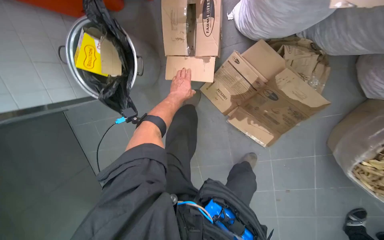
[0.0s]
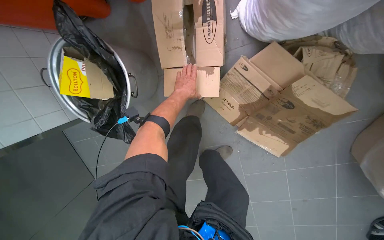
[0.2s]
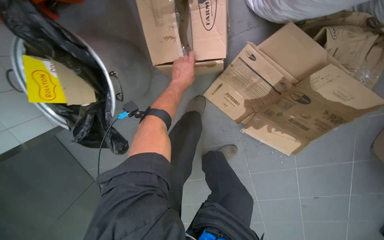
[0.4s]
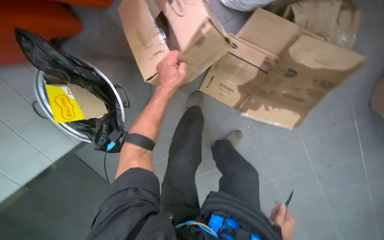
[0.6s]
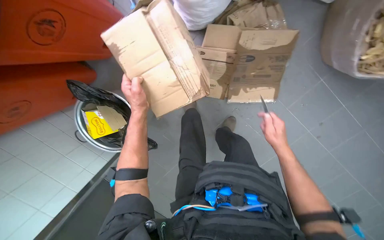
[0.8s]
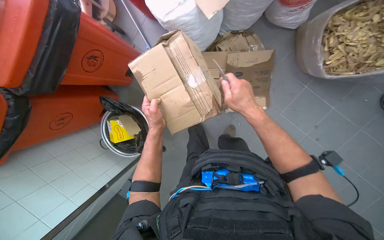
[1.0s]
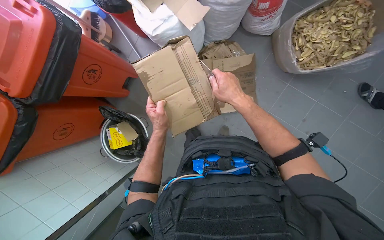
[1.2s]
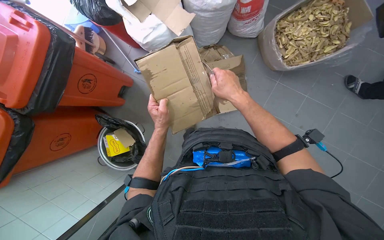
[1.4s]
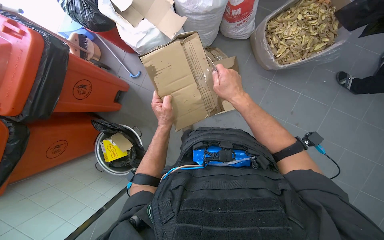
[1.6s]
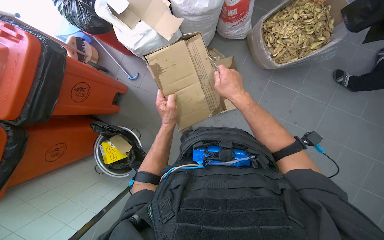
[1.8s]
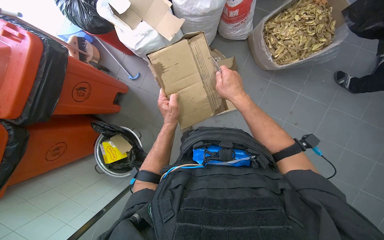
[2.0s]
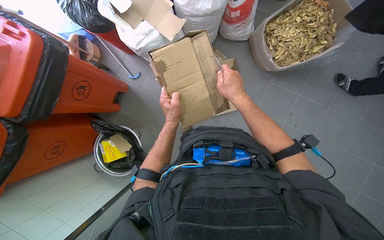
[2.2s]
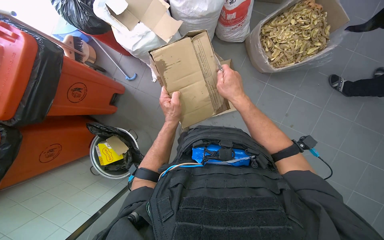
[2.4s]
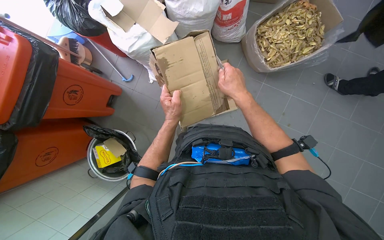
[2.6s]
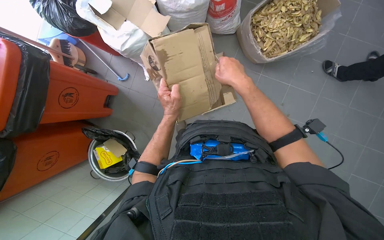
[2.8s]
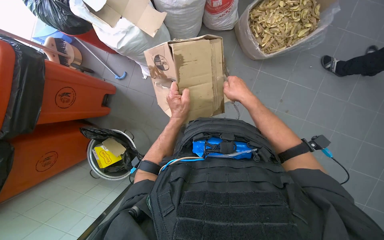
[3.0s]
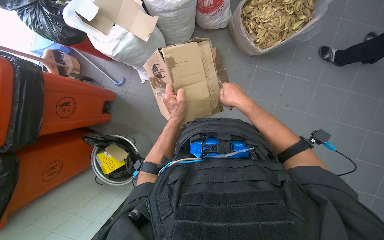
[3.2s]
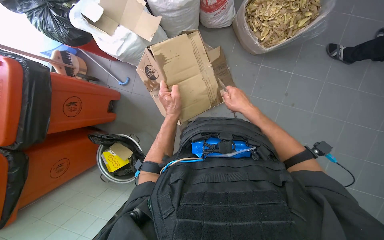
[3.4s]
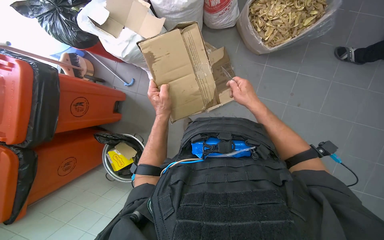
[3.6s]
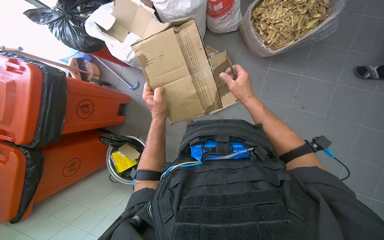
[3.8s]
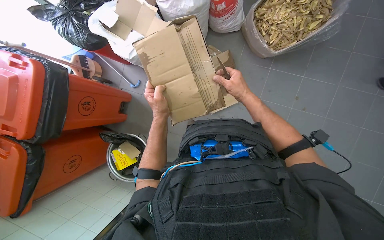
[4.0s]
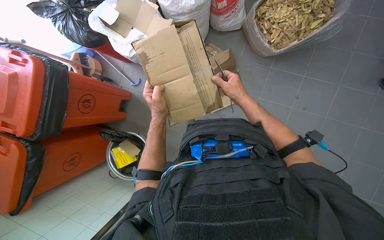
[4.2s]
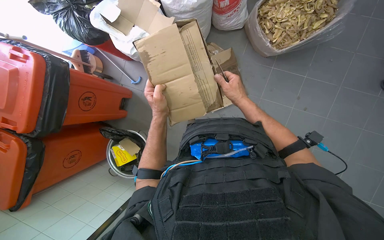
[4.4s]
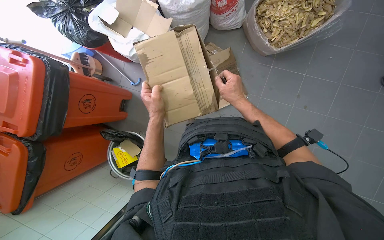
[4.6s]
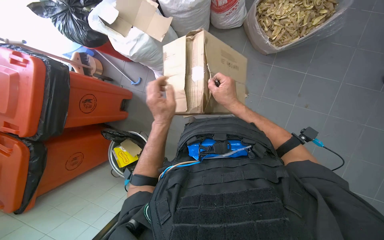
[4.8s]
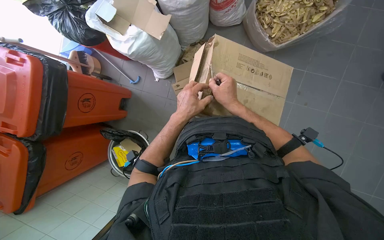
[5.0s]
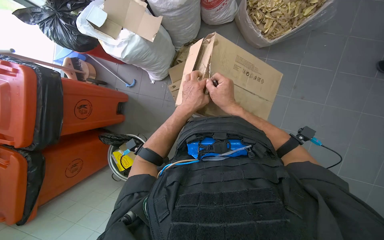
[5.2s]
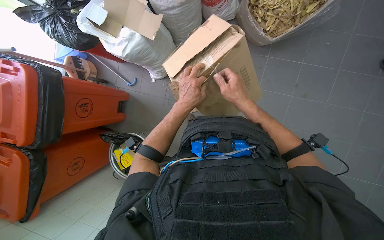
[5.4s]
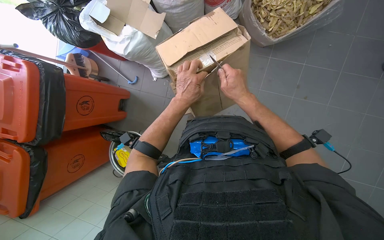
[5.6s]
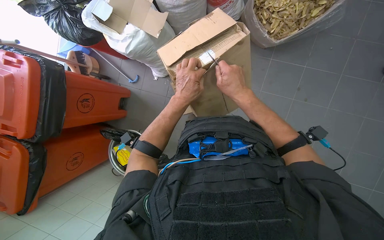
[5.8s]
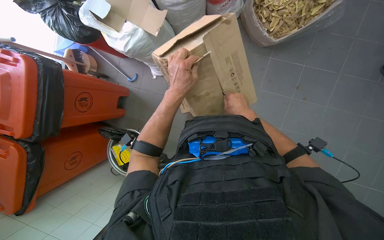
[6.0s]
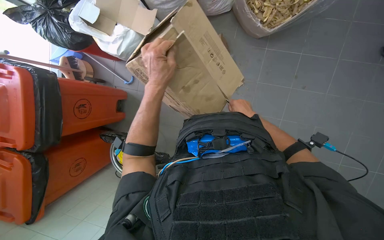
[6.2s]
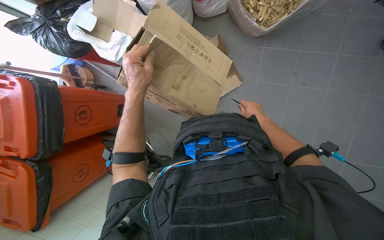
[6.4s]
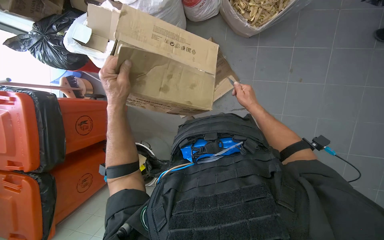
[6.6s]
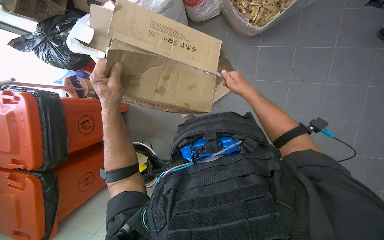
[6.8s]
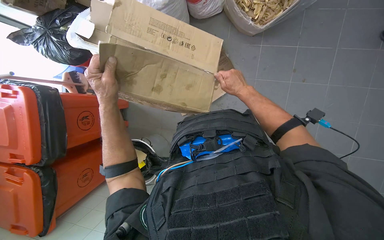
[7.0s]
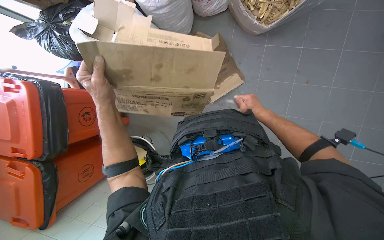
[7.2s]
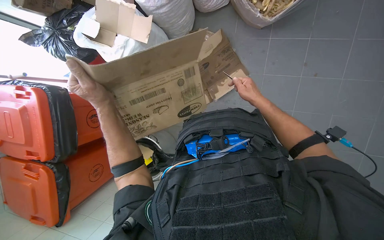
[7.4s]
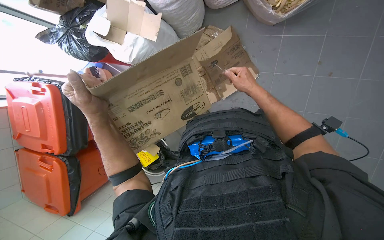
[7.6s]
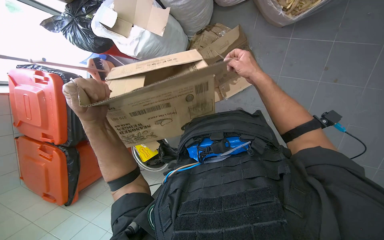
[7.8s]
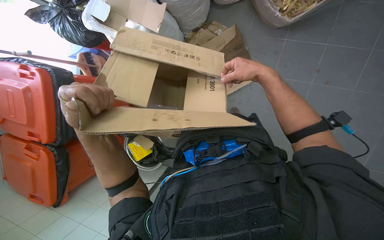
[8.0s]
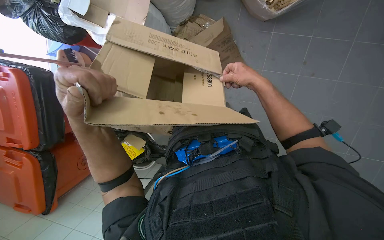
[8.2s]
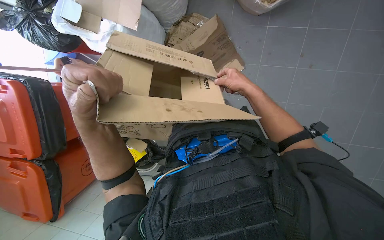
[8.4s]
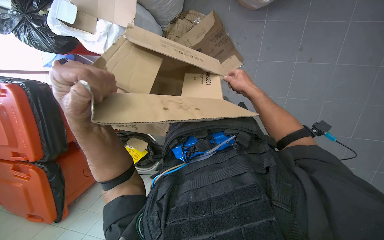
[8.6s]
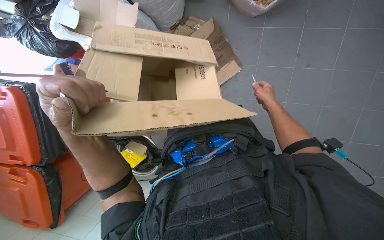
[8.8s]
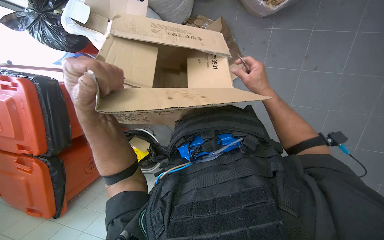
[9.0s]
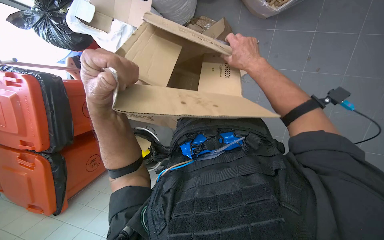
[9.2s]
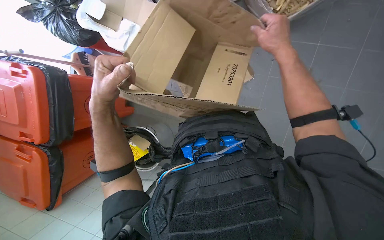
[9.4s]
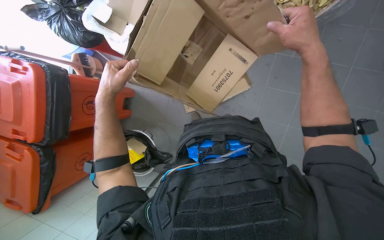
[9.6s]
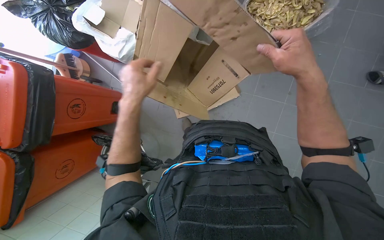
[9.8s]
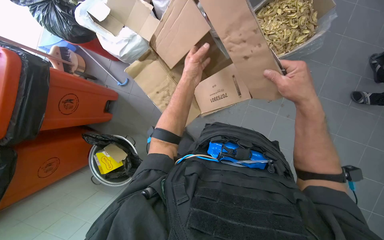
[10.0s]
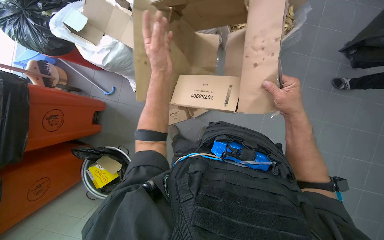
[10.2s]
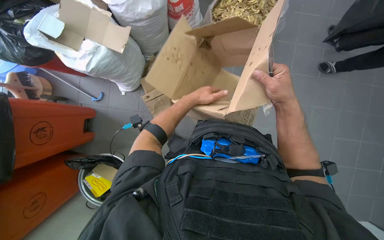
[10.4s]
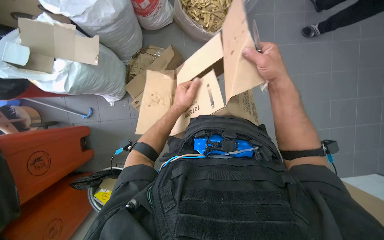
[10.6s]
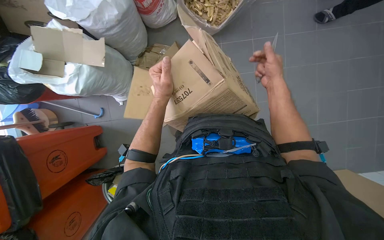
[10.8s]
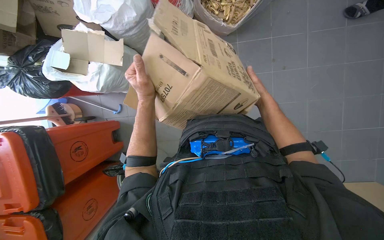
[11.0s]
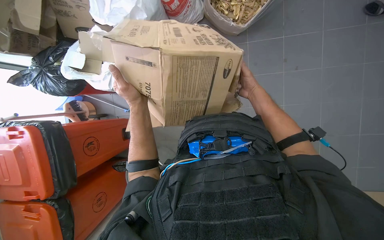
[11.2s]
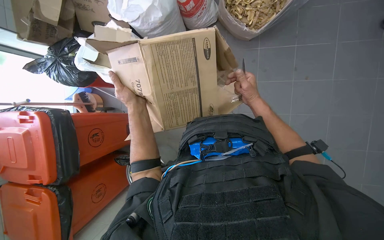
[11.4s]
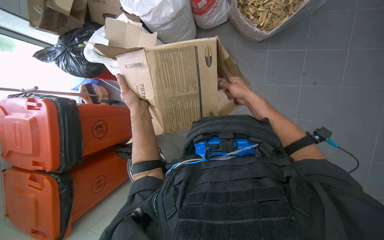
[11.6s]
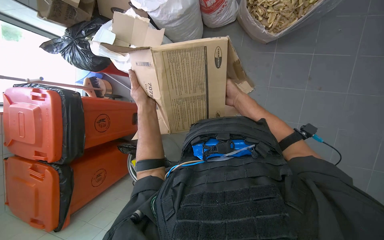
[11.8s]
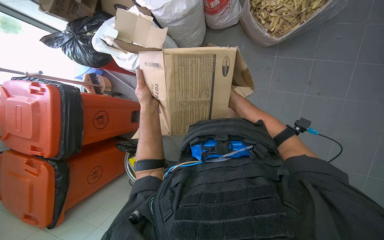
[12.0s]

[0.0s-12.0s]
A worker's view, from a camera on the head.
Job: managing trash.
The whole recording: Breaking down cardboard boxes. The worker uses a knife to cut and flatten cardboard boxes for disposal.
0.0s to 1.6s: The camera is carried about 50 cm. The camera pitches upward, by roughly 20 degrees. Everything in view rotates approximately 50 degrees counterclockwise.
1.6s to 3.0s: The right hand moves to the right and farther from the camera, about 15 cm.
3.0s to 4.4s: The hands work in one place, with small movements.
6.0s to 7.6s: The left hand shifts approximately 15 cm to the left.
7.6s to 9.0s: The right hand swings nearer and farther, some 15 cm each way, with 2 reversals.
9.0s to 10.4s: The view swings some 15 degrees to the right. The right hand goes some 20 cm nearer to the camera; the left hand travels to the right and farther from the camera by approximately 30 cm.
10.4s to 12.0s: The view pans to the left by some 15 degrees. The right hand swings nearer and farther, about 25 cm each way, with 2 reversals, while the left hand is displaced to the left and nearer to the camera by about 20 cm.

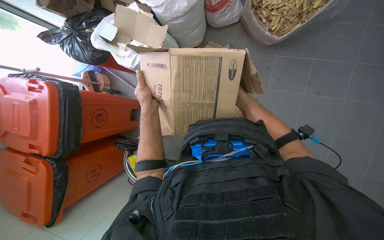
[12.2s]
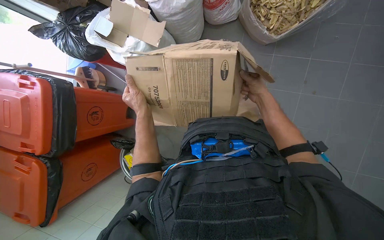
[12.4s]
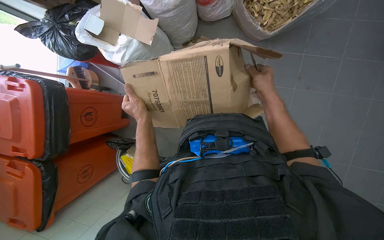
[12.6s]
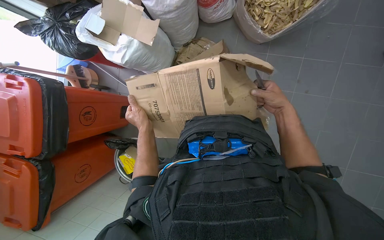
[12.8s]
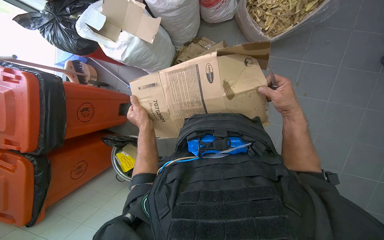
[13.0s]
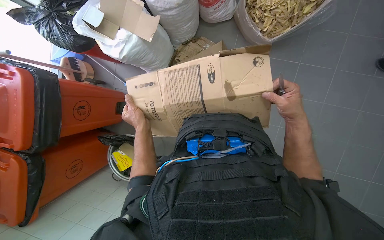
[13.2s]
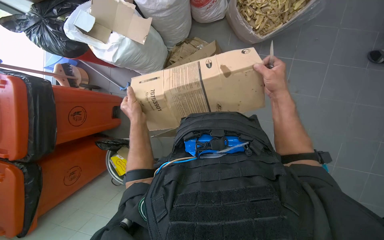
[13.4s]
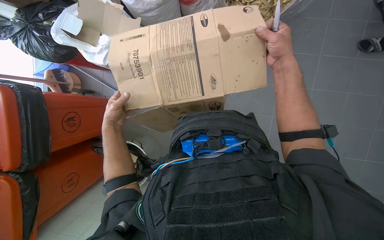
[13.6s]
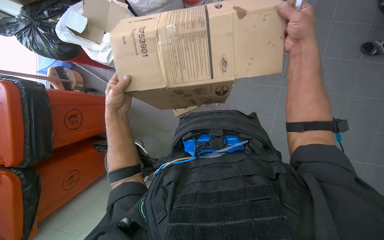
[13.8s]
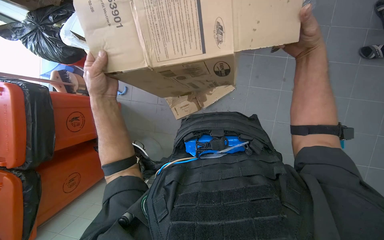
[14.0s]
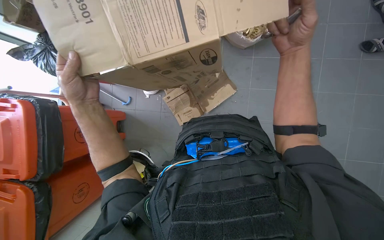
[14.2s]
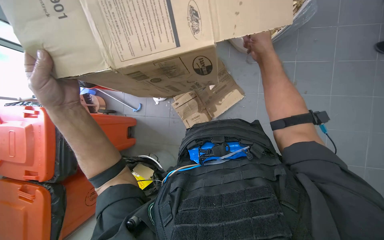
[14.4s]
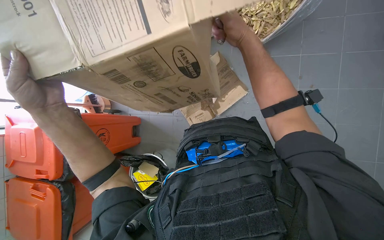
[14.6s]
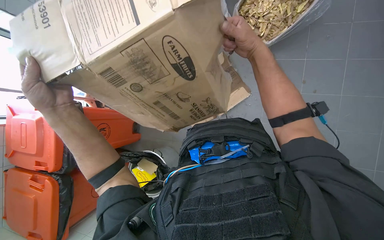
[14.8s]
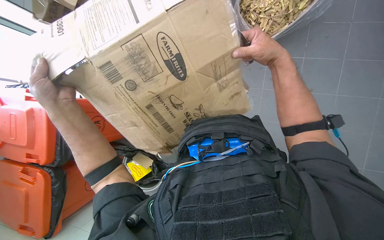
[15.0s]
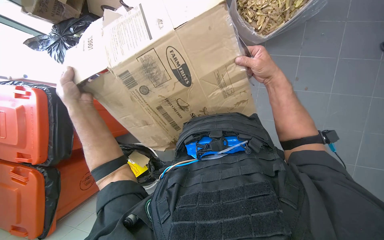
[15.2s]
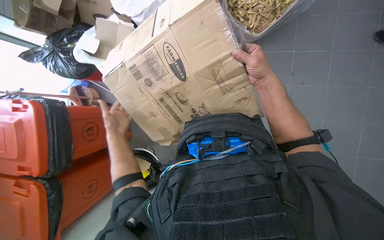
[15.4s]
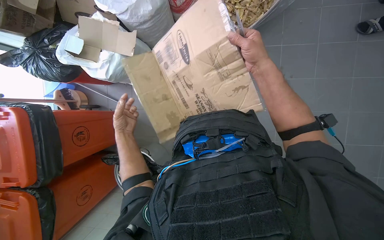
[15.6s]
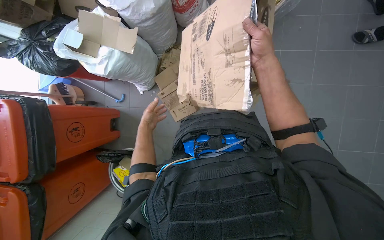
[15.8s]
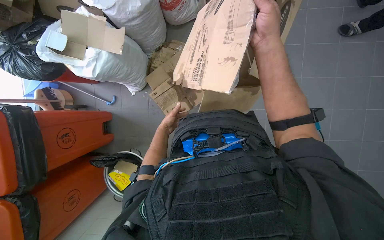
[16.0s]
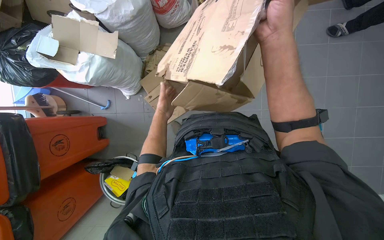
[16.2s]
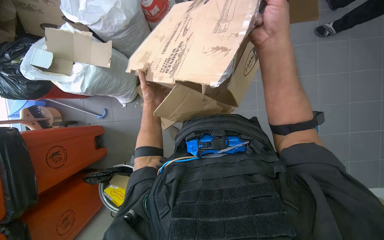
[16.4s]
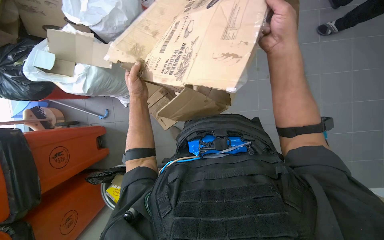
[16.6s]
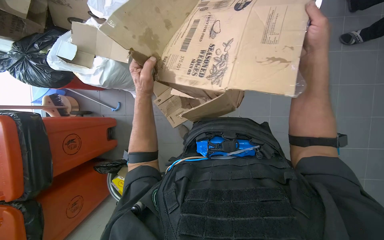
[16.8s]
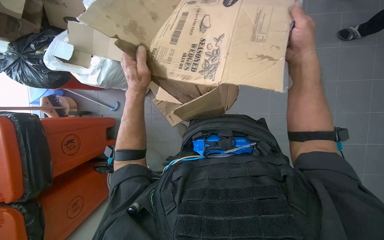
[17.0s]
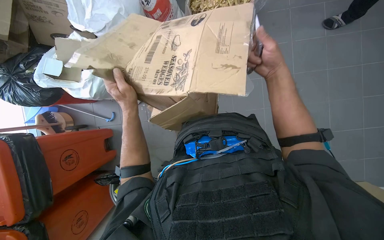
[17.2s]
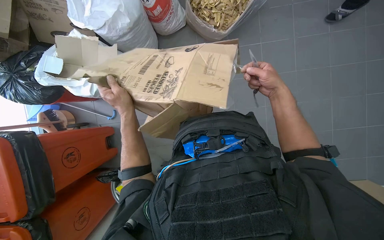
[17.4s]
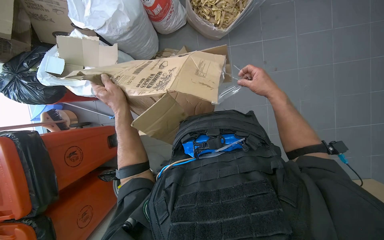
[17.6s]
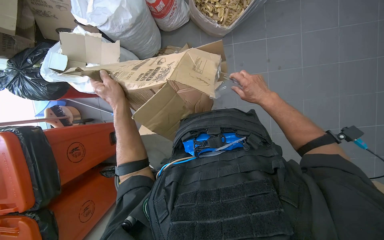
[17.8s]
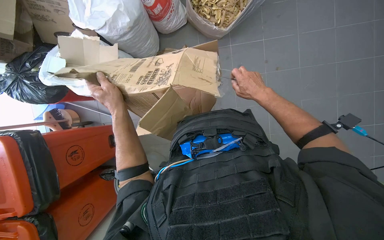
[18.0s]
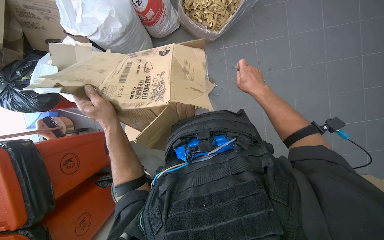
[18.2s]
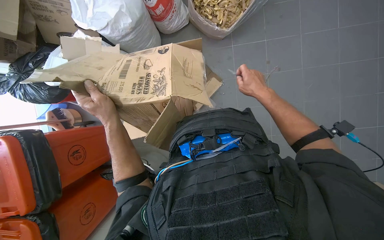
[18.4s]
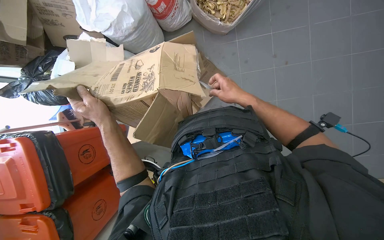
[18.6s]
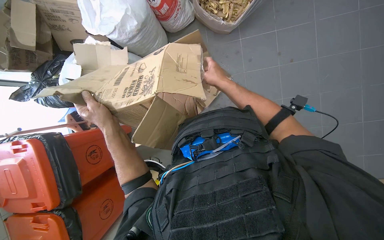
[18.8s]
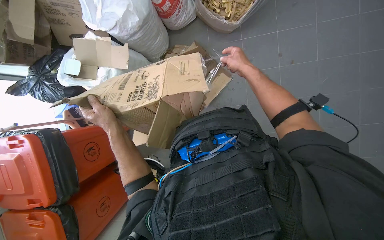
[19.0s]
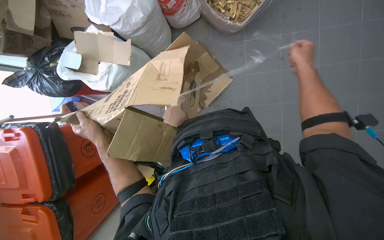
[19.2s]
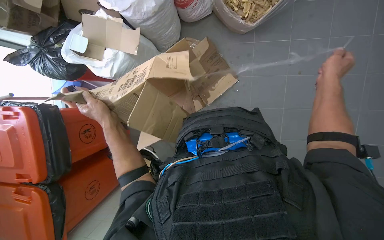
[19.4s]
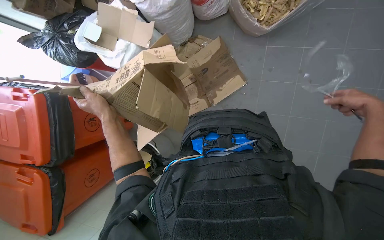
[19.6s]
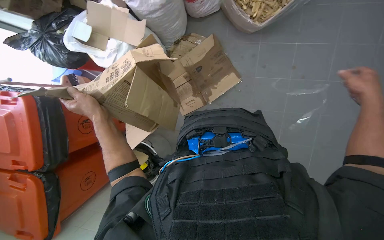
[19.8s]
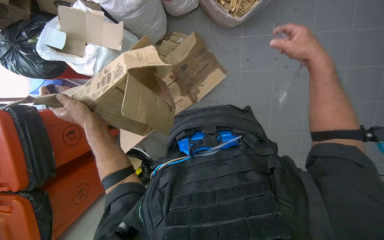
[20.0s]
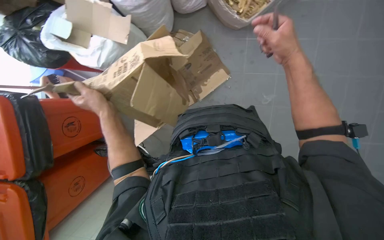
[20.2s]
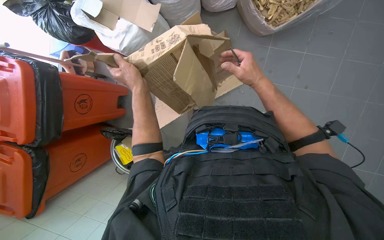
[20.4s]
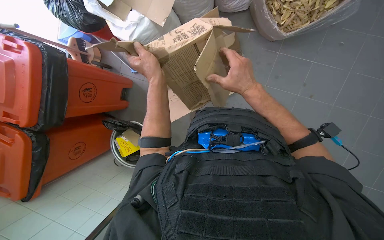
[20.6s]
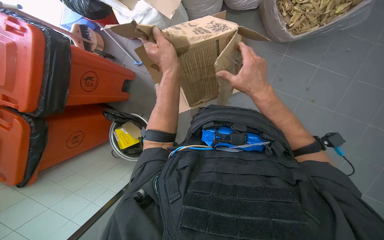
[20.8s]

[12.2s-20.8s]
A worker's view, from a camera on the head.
Job: managing trash.
The whole recording: Breaking down cardboard boxes. The worker uses a knife to cut and flatten cardboard boxes for disposal.
12.2s to 13.6s: The left hand heads to the left, covering roughly 10 cm. The right hand travels nearer to the camera and up the picture by approximately 20 cm.
13.6s to 15.0s: The left hand shifts some 25 cm nearer to the camera.
15.0s to 16.6s: The wearer's head swings about 15 degrees to the right. The left hand moves farther from the camera, to the right and up the picture, approximately 30 cm.
16.6s to 18.0s: The right hand heads farther from the camera and to the right, covering approximately 20 cm.
18.0s to 19.4s: The right hand travels nearer to the camera by approximately 10 cm.
19.4s to 20.8s: The left hand moves to the right, about 10 cm. Meanwhile the right hand travels to the left by some 25 cm.
